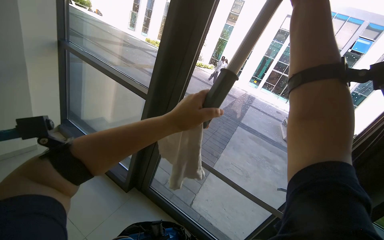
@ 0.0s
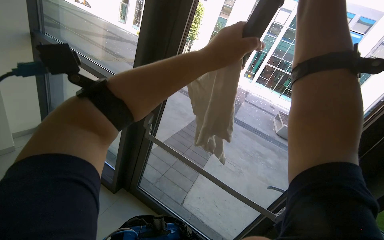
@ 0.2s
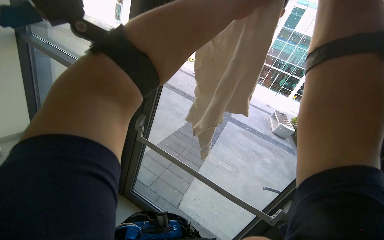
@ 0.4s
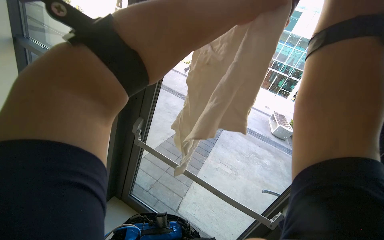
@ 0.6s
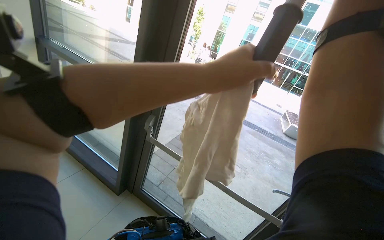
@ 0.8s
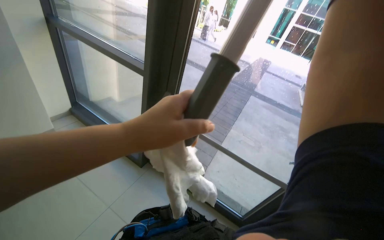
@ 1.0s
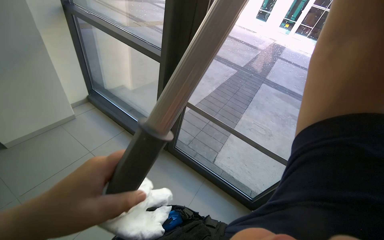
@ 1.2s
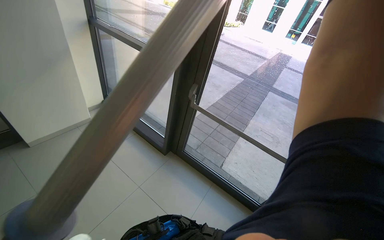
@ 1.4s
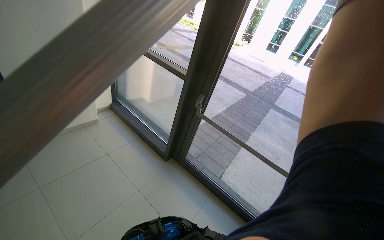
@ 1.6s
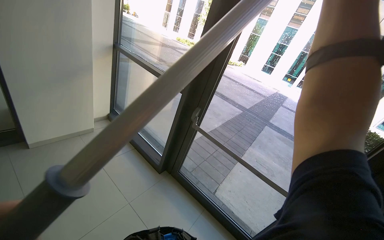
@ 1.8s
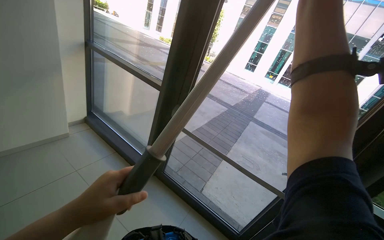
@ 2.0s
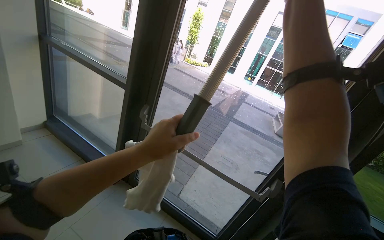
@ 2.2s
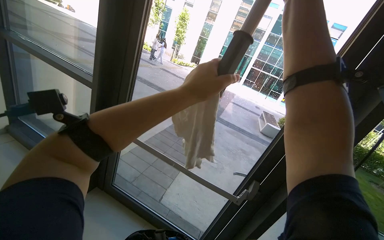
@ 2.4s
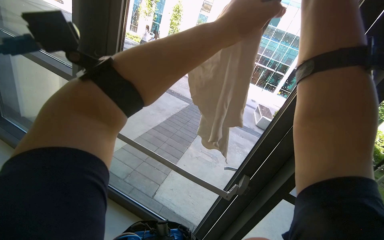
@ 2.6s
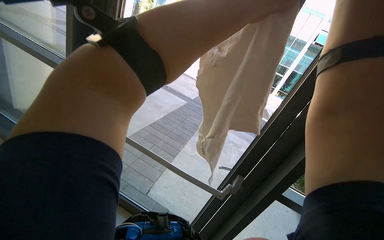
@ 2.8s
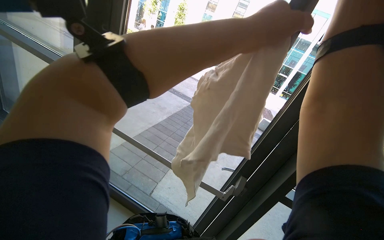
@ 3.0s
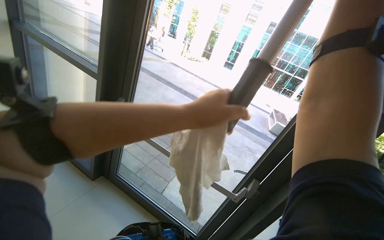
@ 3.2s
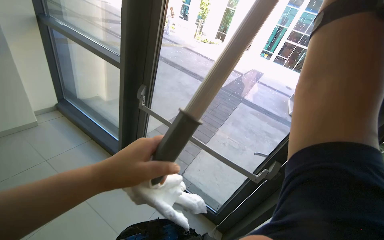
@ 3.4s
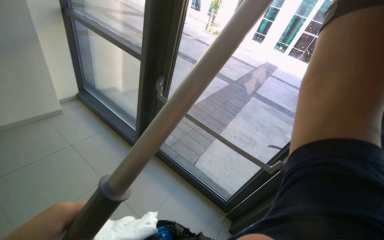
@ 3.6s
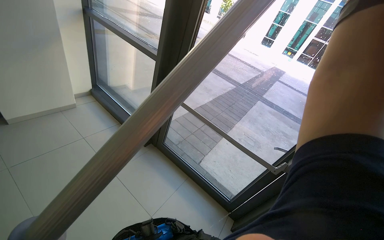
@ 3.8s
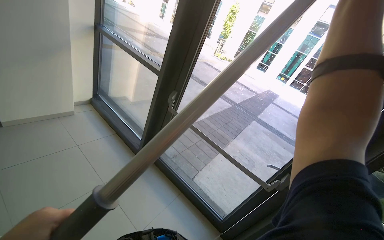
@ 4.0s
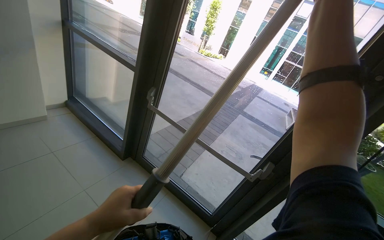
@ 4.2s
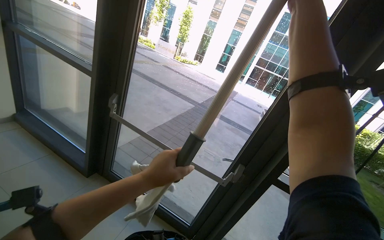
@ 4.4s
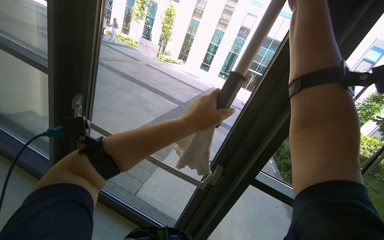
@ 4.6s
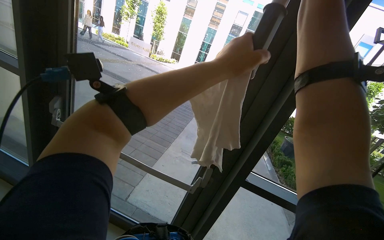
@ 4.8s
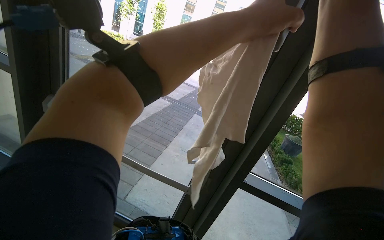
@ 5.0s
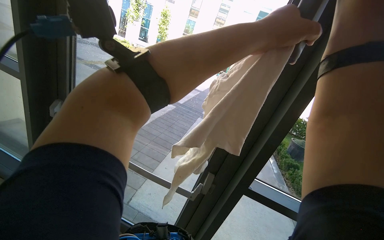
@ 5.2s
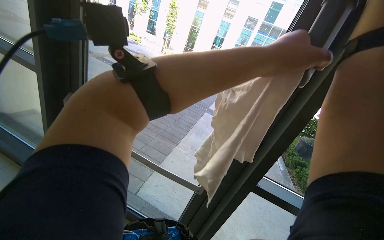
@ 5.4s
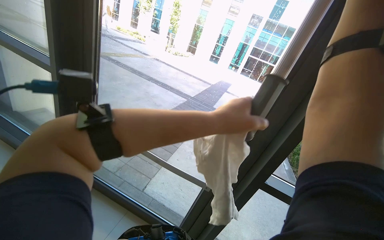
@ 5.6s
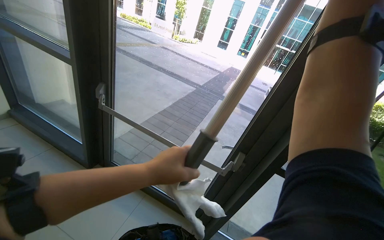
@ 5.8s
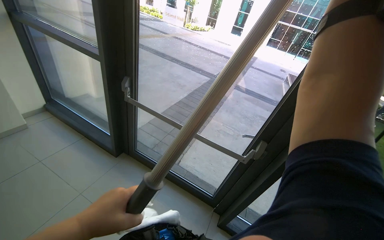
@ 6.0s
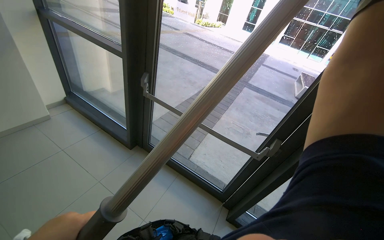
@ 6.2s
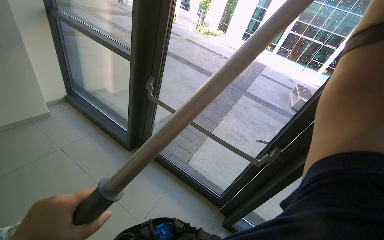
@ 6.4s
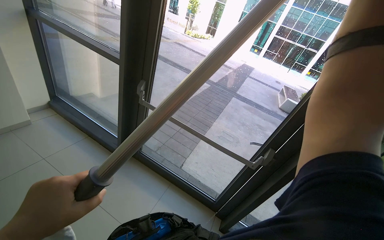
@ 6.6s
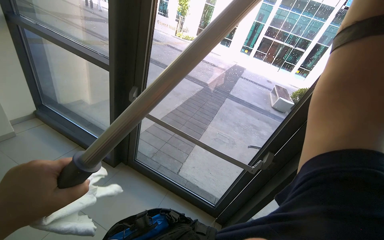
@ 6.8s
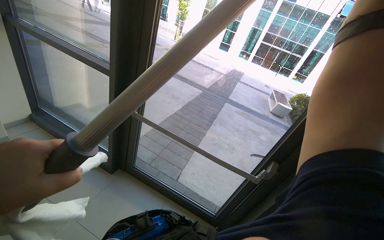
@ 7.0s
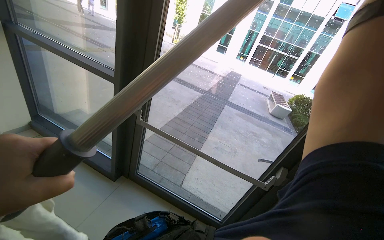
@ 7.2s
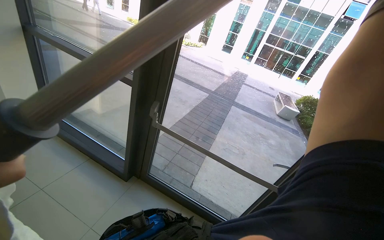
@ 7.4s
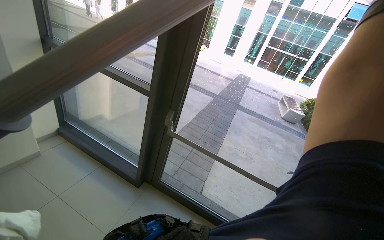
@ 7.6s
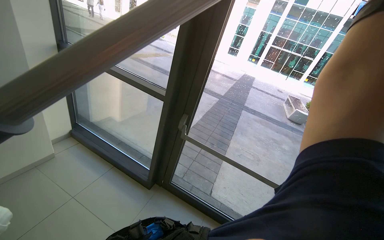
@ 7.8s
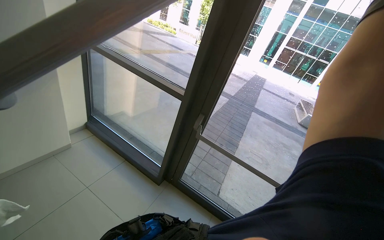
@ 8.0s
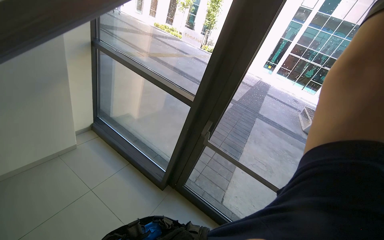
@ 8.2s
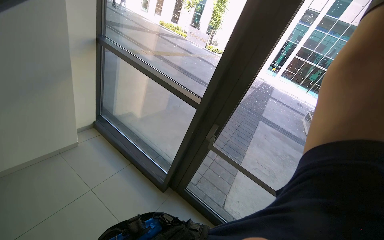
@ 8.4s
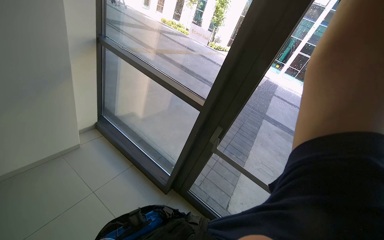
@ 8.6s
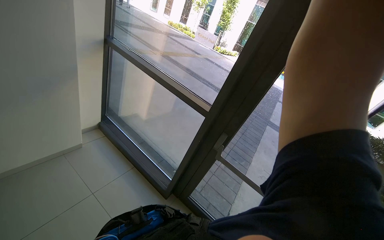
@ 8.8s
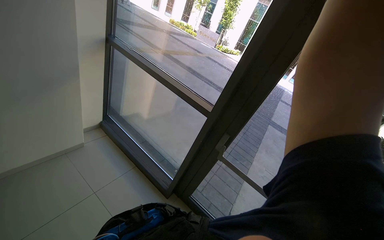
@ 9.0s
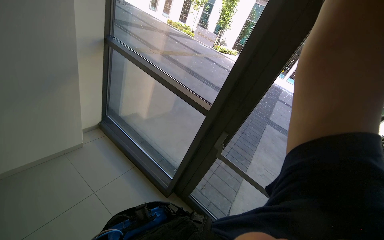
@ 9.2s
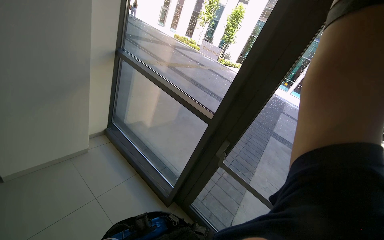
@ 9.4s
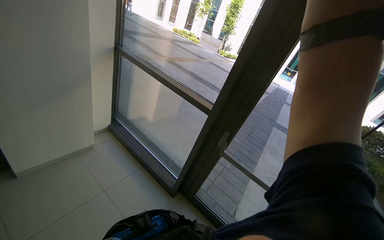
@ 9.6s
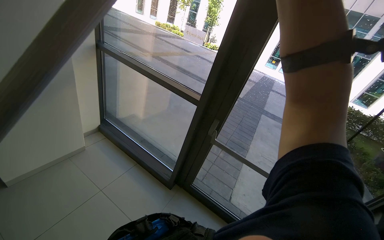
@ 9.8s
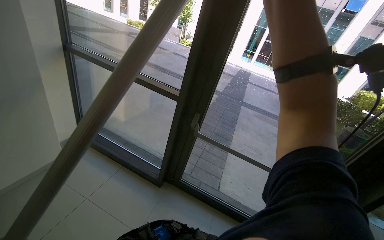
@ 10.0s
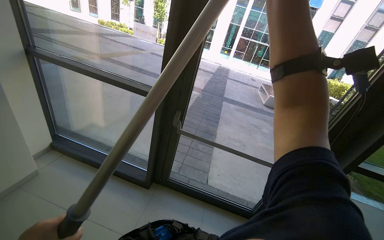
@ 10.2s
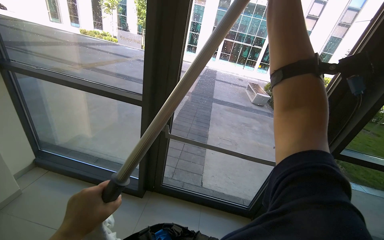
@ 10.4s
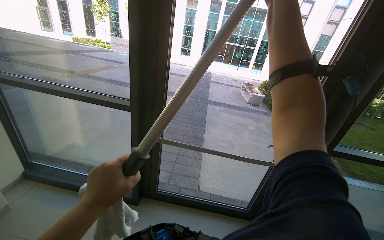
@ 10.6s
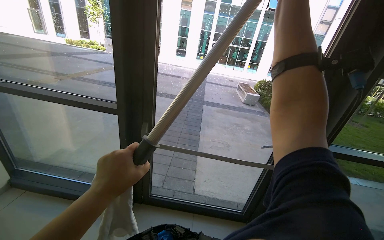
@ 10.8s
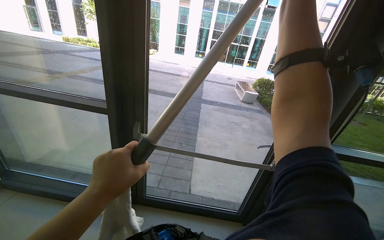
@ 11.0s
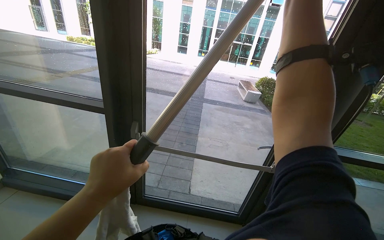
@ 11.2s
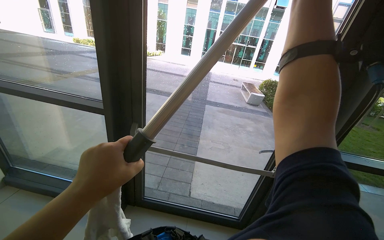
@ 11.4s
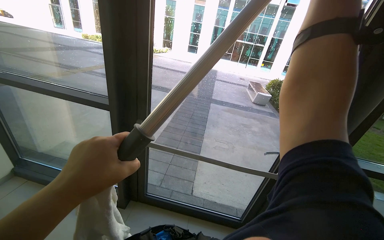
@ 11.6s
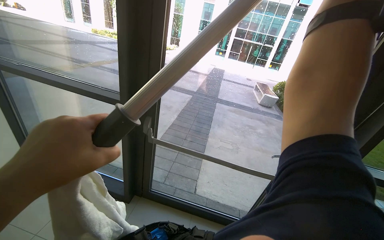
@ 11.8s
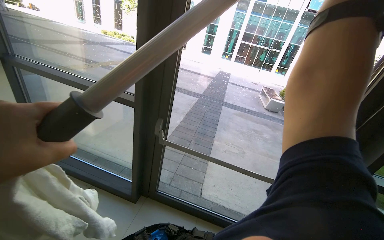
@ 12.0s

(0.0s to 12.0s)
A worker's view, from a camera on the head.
Job: cleaning windows.
The whole recording: Cleaning building windows. The worker cleans large building windows using a pole with a squeegee and wipes the window frames with a cloth.
1.6s - 3.0s: The view pans to the right by about 20 degrees.
4.4s - 6.0s: The left hand goes up the picture and returns, about 35 cm each way.
6.0s - 7.6s: The wearer moves to the left, some 50 cm.
9.0s - 10.4s: The wearer's head swings about 25 degrees to the right.

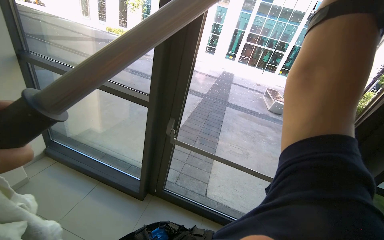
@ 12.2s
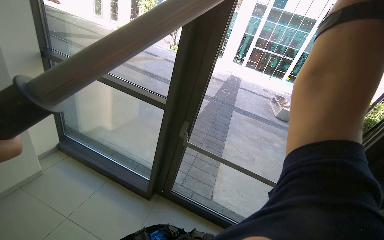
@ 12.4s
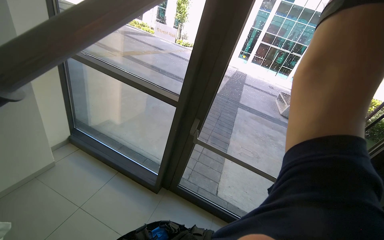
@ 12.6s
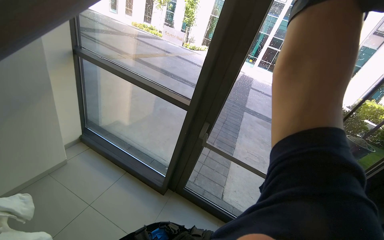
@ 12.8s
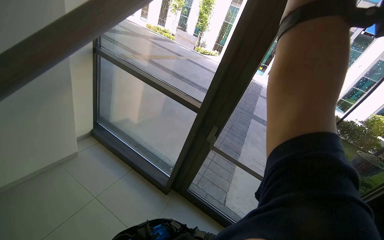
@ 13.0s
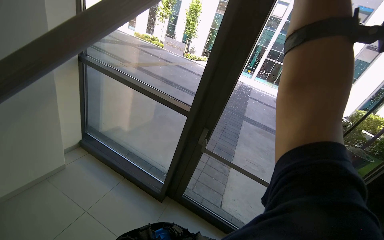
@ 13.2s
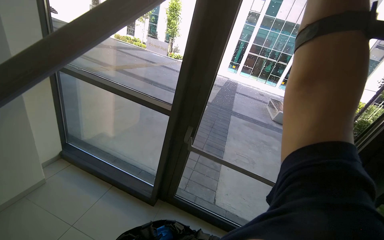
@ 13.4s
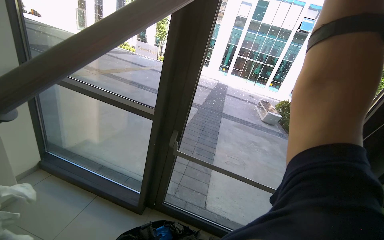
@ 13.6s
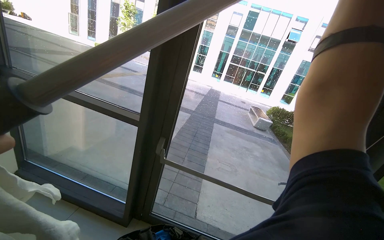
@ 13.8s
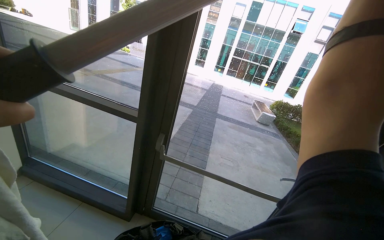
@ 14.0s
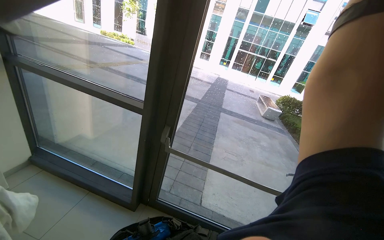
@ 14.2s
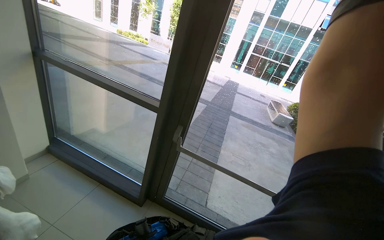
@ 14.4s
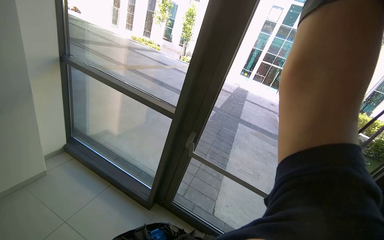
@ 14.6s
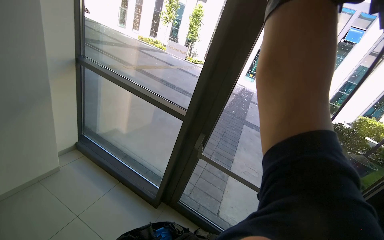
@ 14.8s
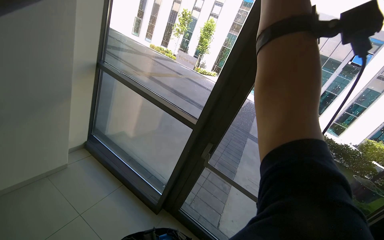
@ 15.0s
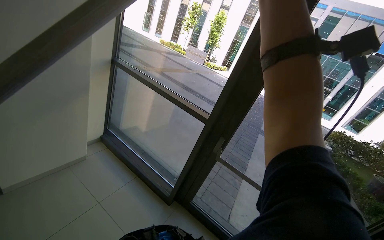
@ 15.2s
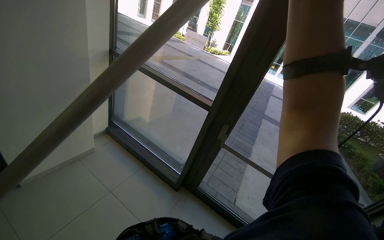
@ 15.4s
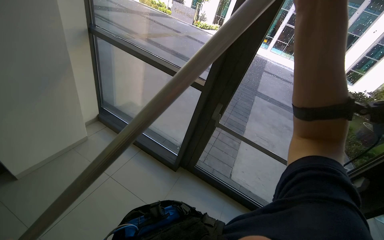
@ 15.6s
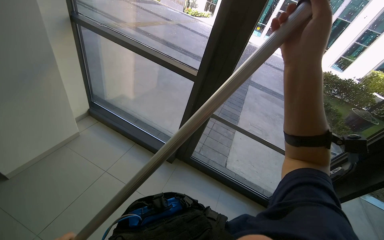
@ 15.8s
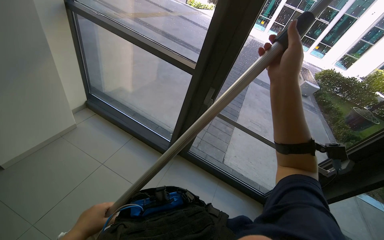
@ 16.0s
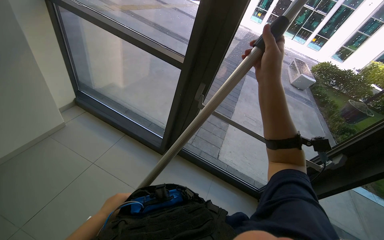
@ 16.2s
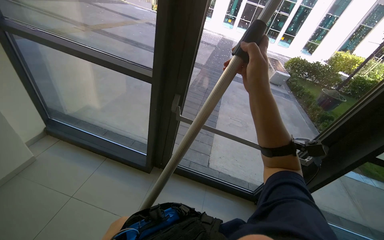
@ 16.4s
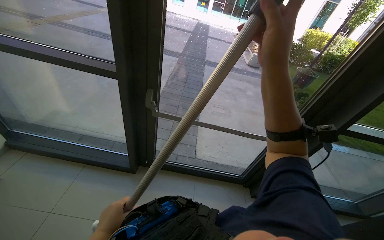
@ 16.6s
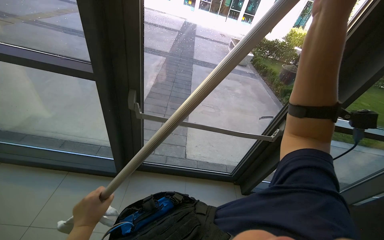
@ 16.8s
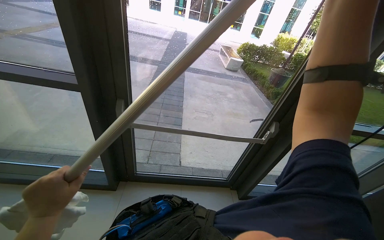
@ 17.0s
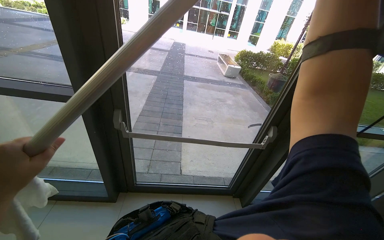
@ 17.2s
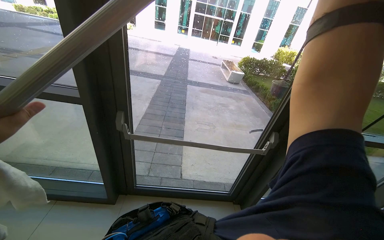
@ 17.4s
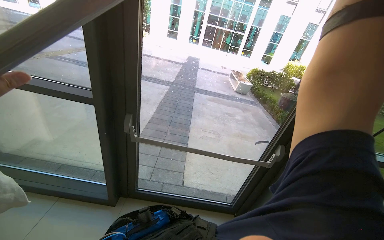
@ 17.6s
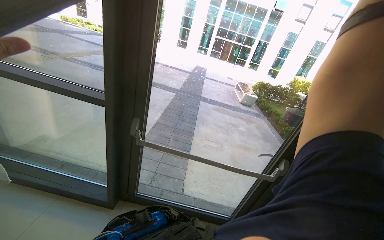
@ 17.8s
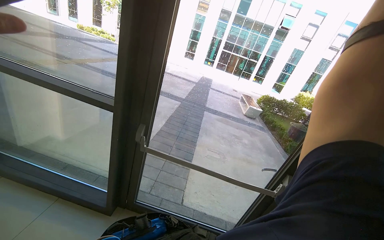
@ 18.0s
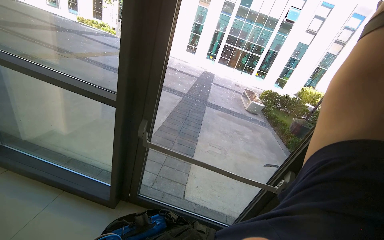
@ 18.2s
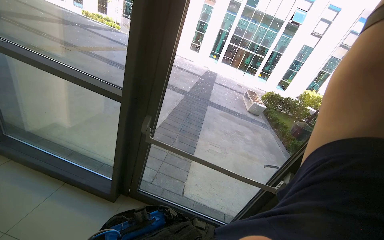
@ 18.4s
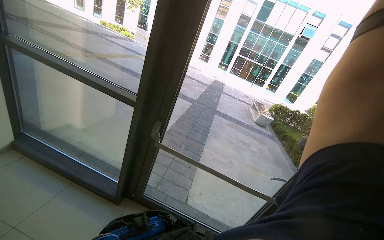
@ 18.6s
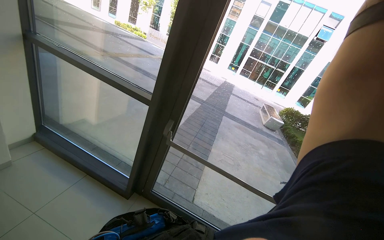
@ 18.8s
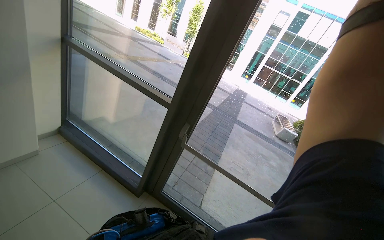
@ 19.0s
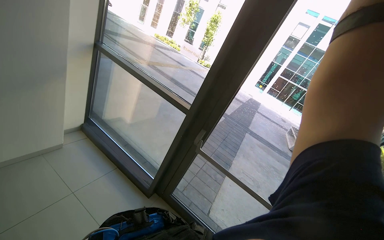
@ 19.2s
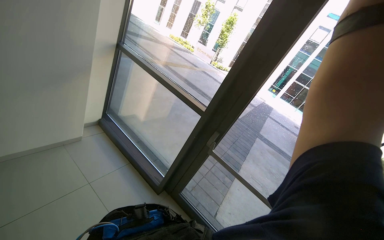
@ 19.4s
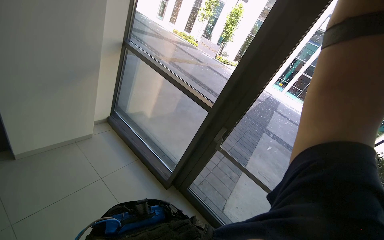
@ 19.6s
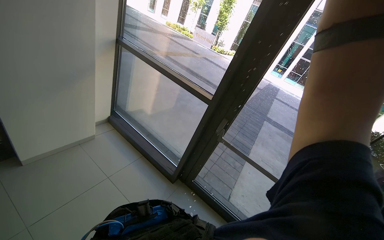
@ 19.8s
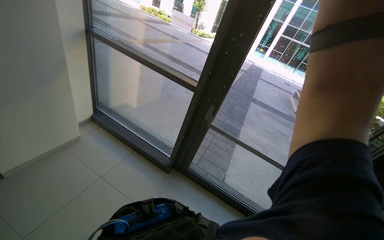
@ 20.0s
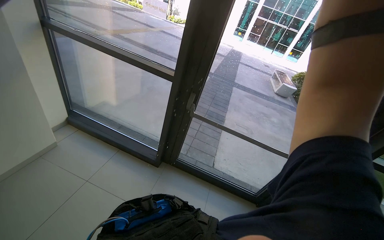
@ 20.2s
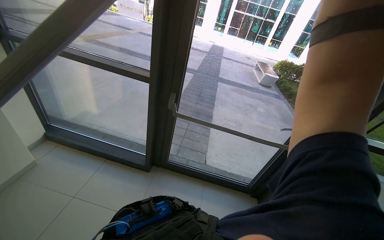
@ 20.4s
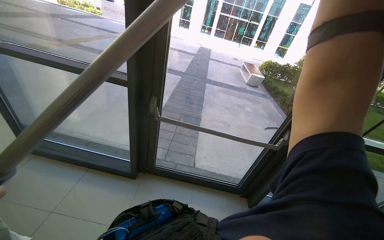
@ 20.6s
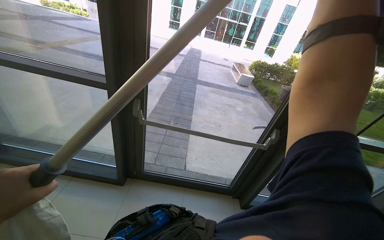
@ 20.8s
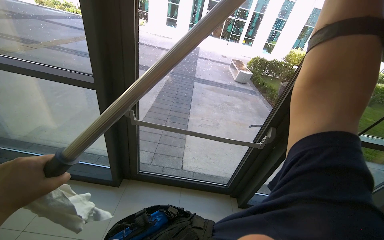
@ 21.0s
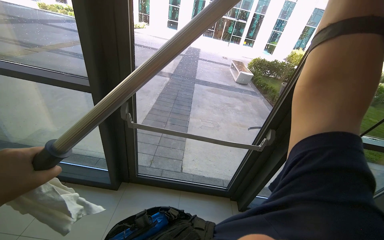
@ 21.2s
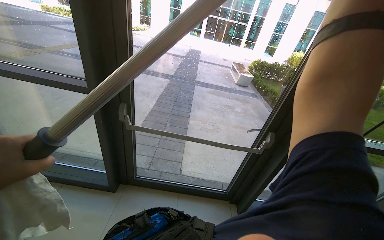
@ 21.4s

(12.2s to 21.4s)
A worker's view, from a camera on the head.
Job: cleaning windows.
The whole recording: Cleaning building windows. The worker cleans large building windows using a pole with a squeegee and wipes the window frames with a cloth.
13.8s - 15.2s: The wearer looks about 20 degrees further to the left.
15.2s - 16.8s: The wearer's head swings about 30 degrees to the right. The view tips downward by some 20 degrees.
16.8s - 18.4s: The wearer looks some 15 degrees further upward.
18.4s - 19.8s: The head rotates approximately 20 degrees to the left.
19.8s - 21.4s: The wearer looks roughly 30 degrees further to the right.
